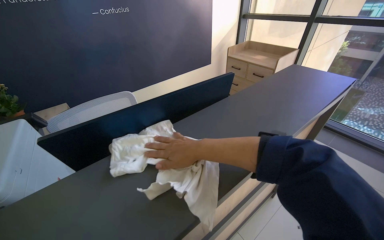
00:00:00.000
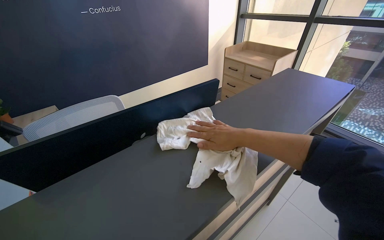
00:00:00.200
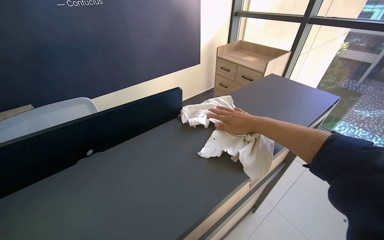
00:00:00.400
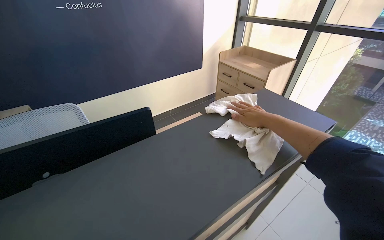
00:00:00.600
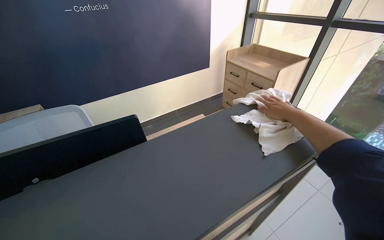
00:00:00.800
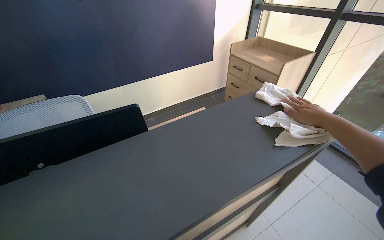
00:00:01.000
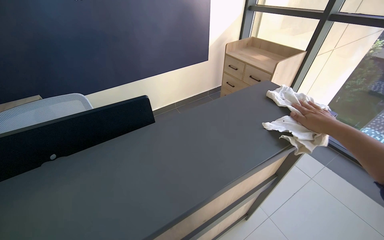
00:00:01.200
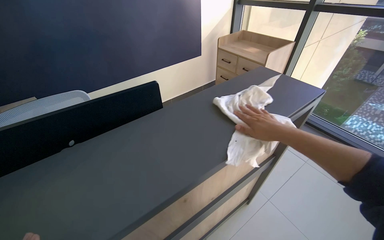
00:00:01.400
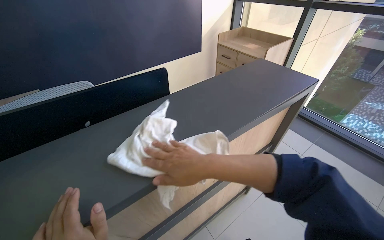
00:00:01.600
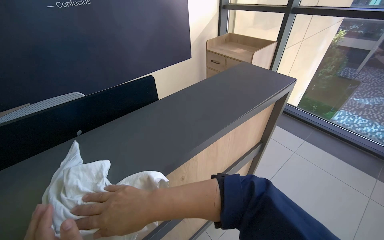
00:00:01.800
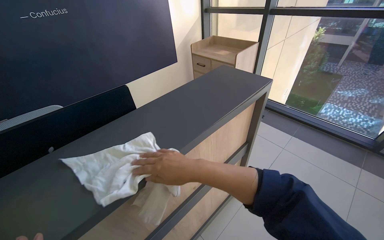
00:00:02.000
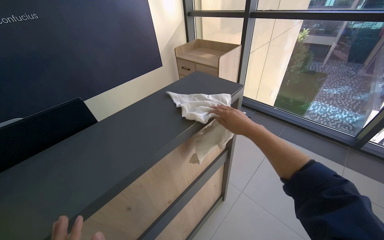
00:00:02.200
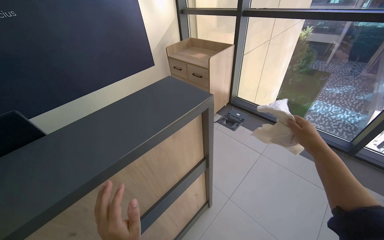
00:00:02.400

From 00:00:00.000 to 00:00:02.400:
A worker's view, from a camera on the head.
Job: wiping surfaces.
The whole recording: Wiping reception desk. The worker wipes the surface of the reception desk with a cloth.
From 00:00:00.000 to 00:00:01.200: The right hand shifts approximately 70 cm to the right.
From 00:00:01.200 to 00:00:02.400: The right hand goes to the left and returns, some 50 cm each way.

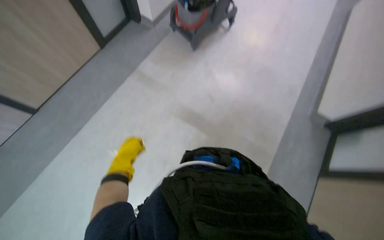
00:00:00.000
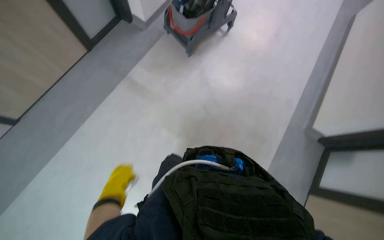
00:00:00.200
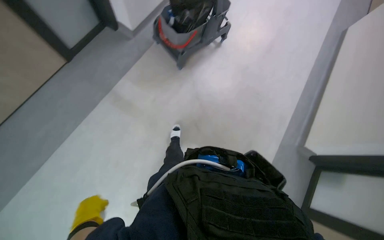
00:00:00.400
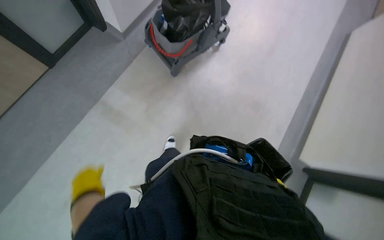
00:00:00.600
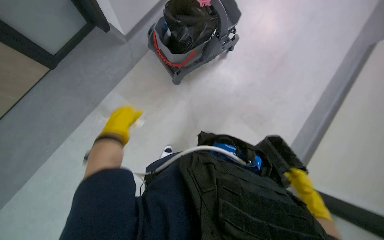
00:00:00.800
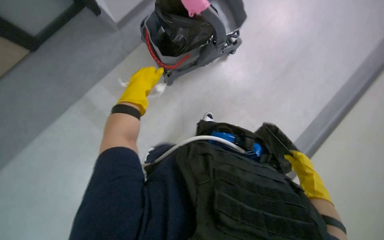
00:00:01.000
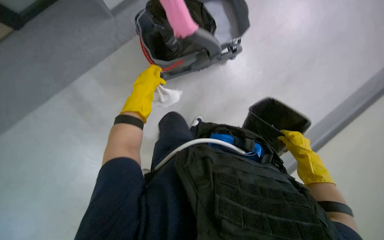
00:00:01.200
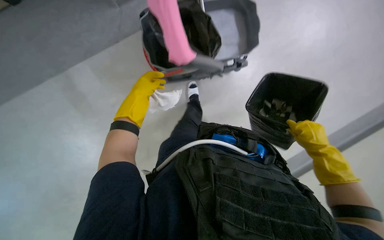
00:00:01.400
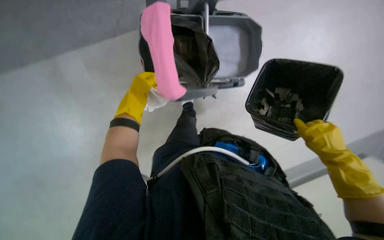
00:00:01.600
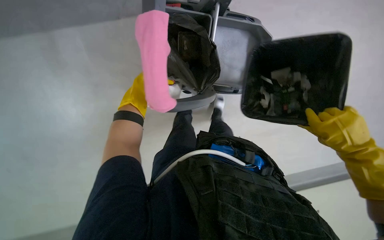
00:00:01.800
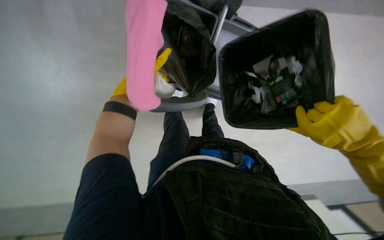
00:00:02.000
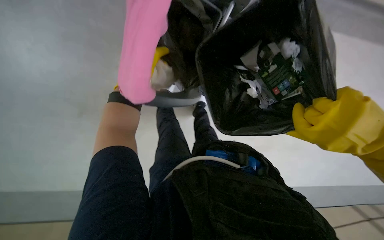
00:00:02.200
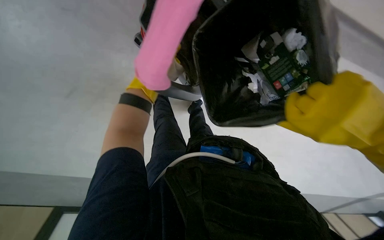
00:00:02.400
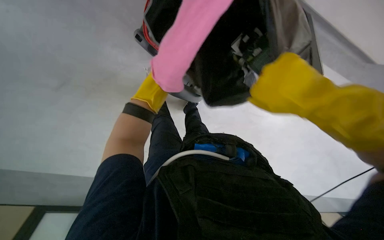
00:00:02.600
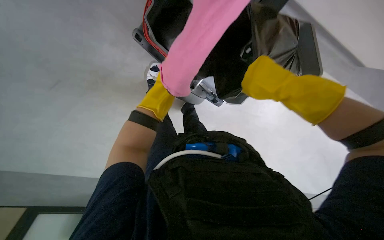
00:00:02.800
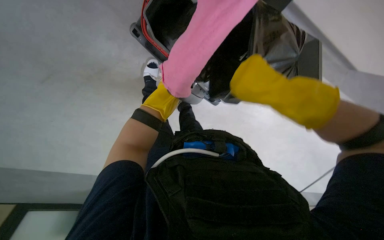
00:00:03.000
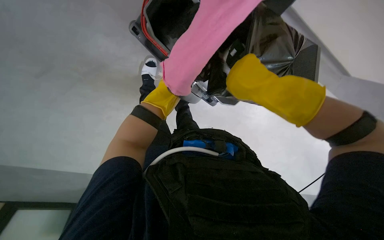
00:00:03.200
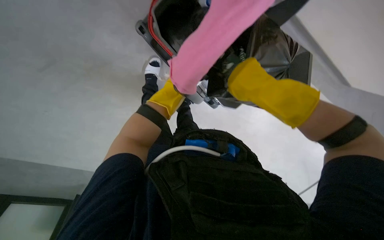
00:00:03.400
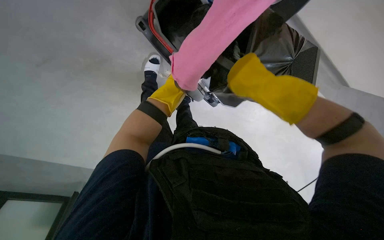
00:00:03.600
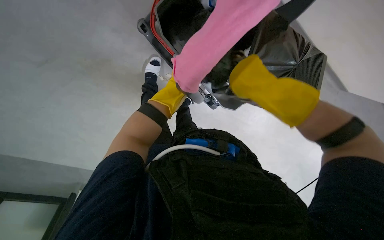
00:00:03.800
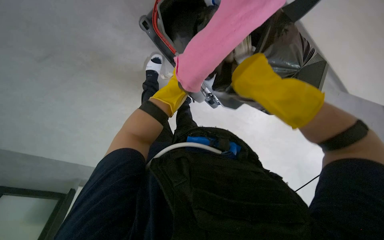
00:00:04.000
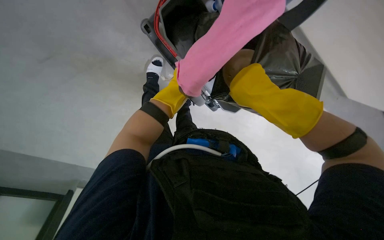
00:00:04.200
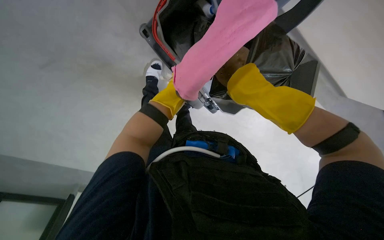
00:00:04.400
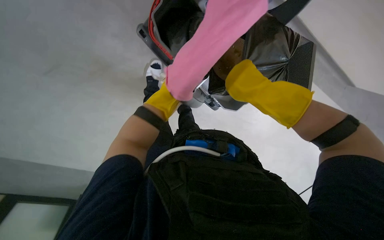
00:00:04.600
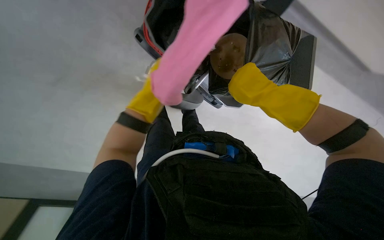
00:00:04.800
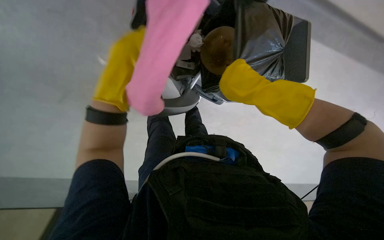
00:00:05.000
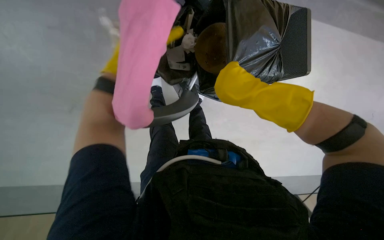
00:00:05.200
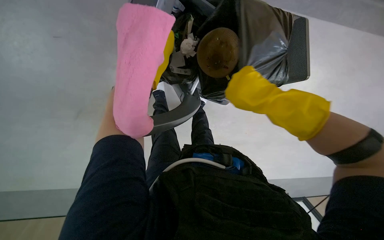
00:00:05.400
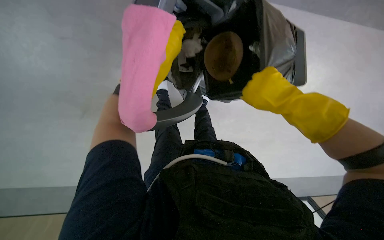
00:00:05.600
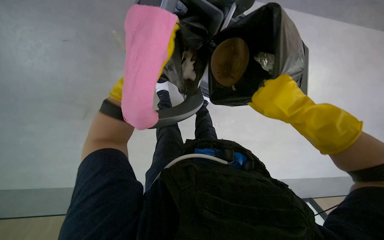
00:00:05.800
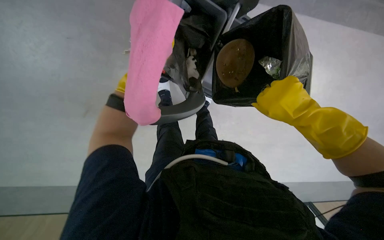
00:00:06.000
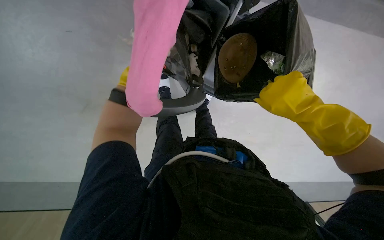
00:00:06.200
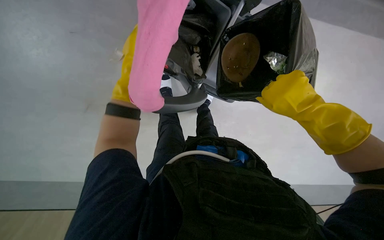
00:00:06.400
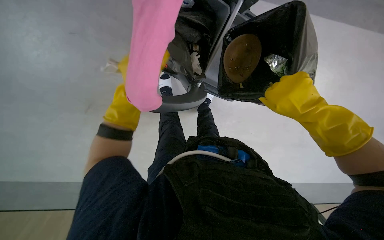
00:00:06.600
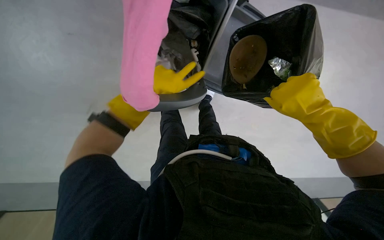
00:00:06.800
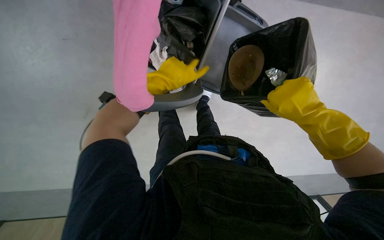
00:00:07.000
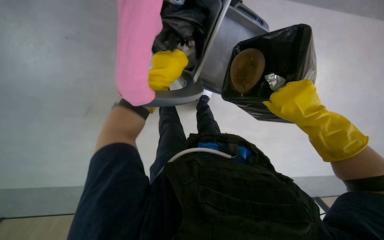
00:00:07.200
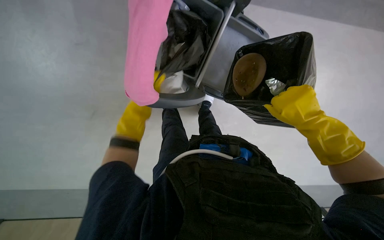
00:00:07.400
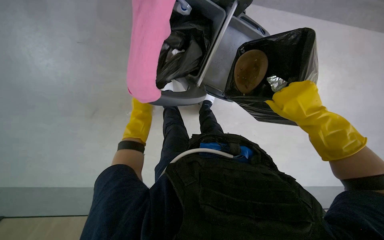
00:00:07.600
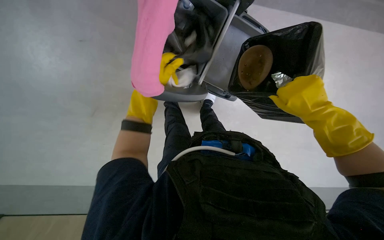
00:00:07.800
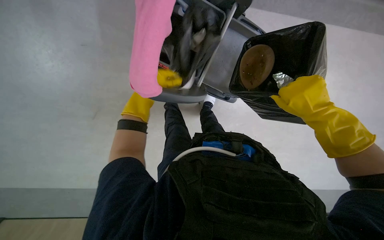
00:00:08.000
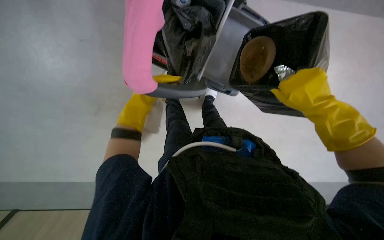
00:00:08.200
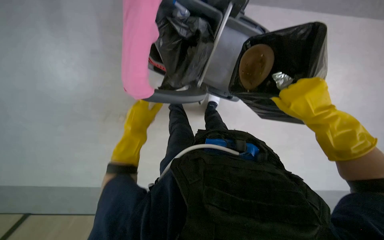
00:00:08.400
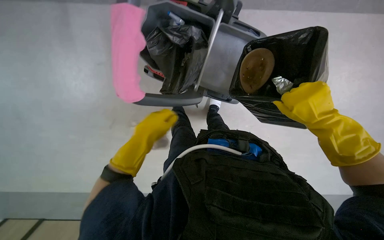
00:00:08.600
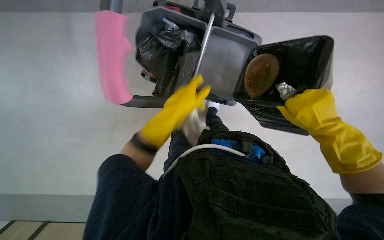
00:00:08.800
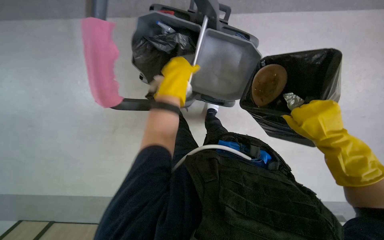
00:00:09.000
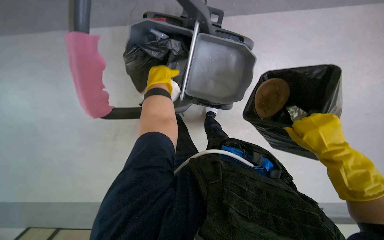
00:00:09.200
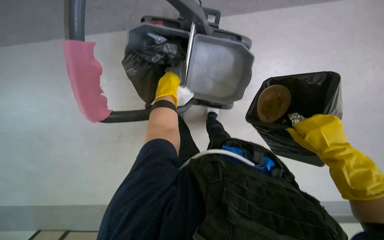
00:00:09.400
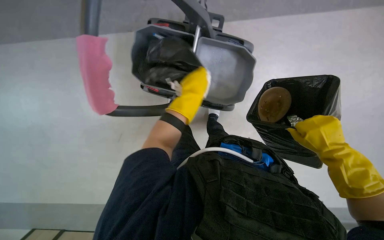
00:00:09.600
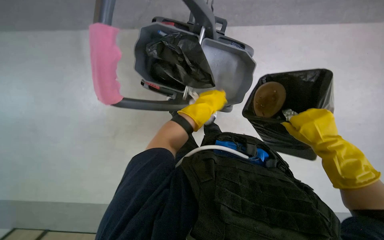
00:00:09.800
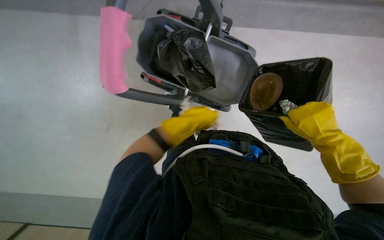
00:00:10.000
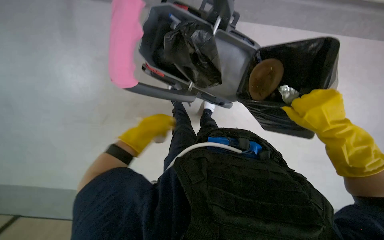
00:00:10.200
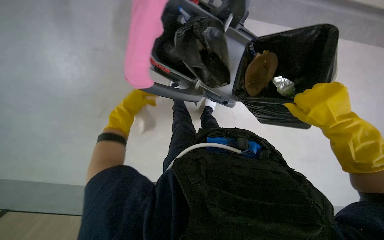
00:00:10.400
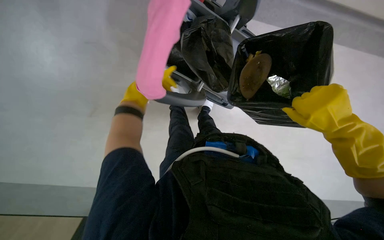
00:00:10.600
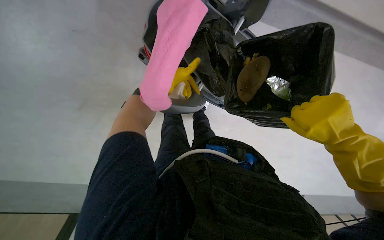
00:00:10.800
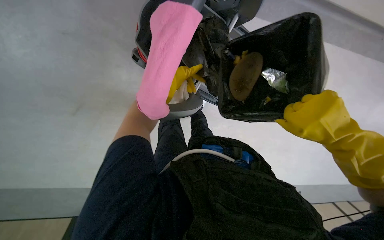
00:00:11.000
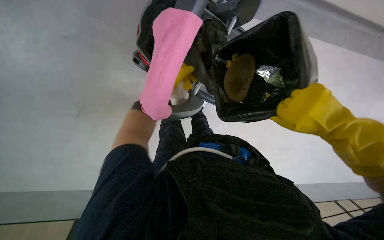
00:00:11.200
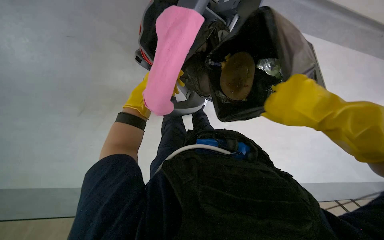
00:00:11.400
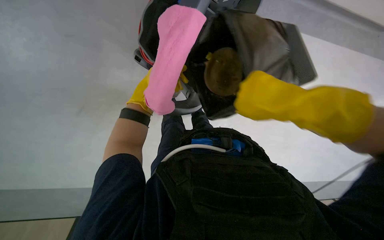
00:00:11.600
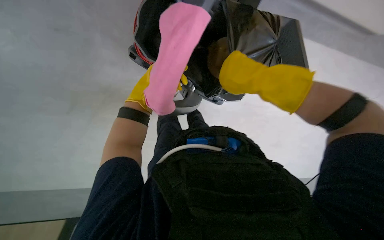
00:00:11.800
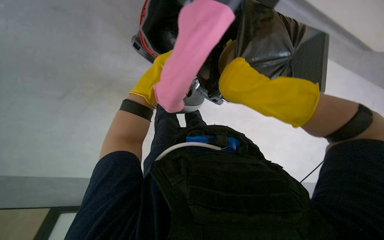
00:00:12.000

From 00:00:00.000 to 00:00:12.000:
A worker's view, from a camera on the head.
Job: managing trash.
The whole recording: Emptying trash into cart. The worker empties a small trash bin into a larger trash bag on the cleaning cart.
From 00:00:00.000 to 00:00:01.600: The wearer moves roughly 1 m. The wearer looks roughly 15 degrees further downward.
From 00:00:01.600 to 00:00:03.000: The left hand moves to the right, some 25 cm, and goes nearer to the camera and returns, about 15 cm each way.
From 00:00:06.000 to 00:00:07.600: The left hand swings nearer and farther, roughly 25 cm each way, with 2 reversals.
From 00:00:07.600 to 00:00:09.000: The left hand moves nearer to the camera, roughly 15 cm.
From 00:00:09.000 to 00:00:10.400: The camera pitches upward, by approximately 15 degrees. The left hand swings left and right, roughly 25 cm each way, with 2 reversals.
From 00:00:10.400 to 00:00:12.000: The left hand moves to the right and up the picture, some 20 cm; the right hand moves to the left, some 10 cm.

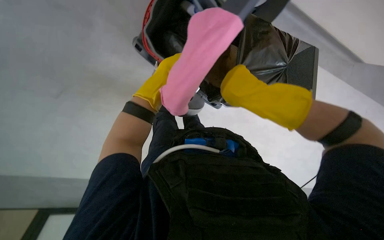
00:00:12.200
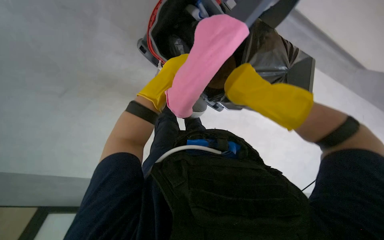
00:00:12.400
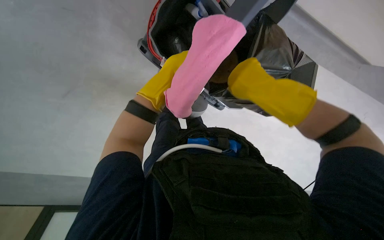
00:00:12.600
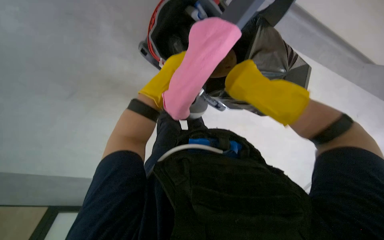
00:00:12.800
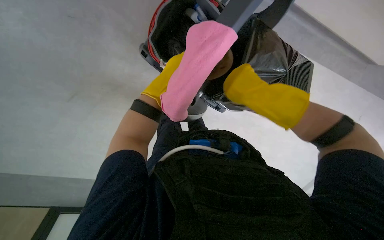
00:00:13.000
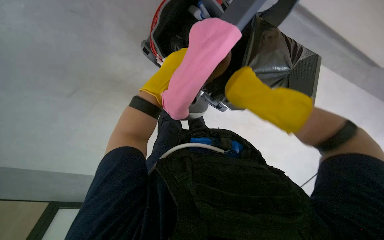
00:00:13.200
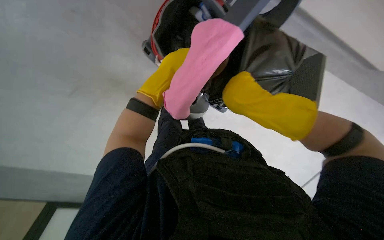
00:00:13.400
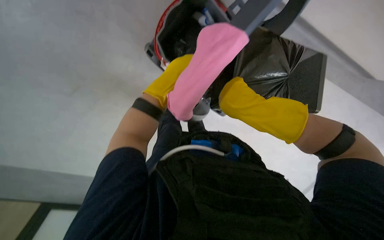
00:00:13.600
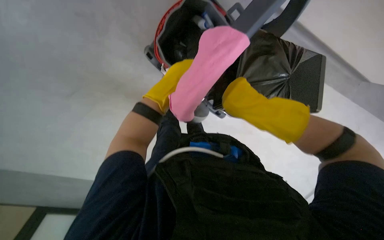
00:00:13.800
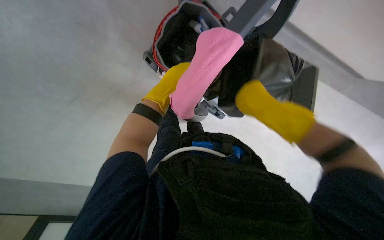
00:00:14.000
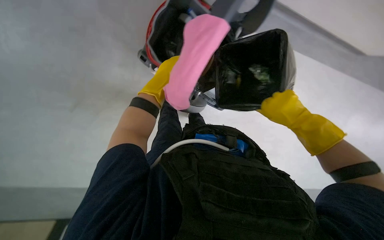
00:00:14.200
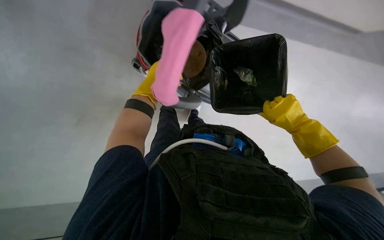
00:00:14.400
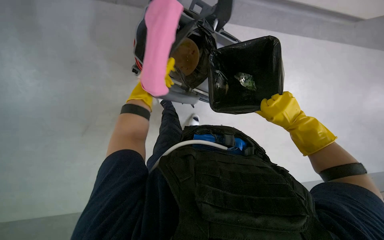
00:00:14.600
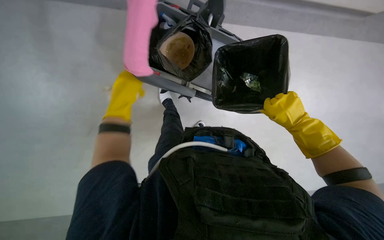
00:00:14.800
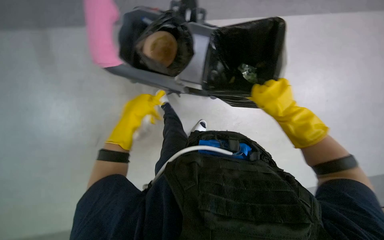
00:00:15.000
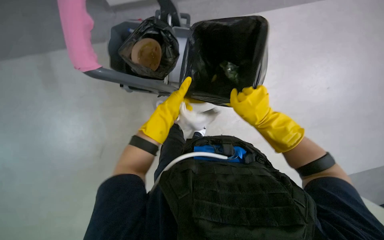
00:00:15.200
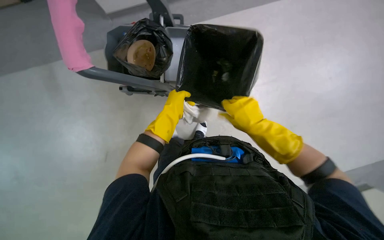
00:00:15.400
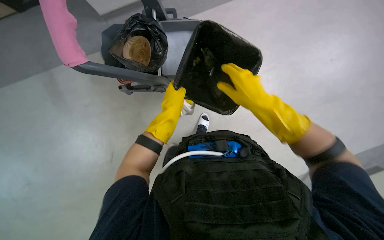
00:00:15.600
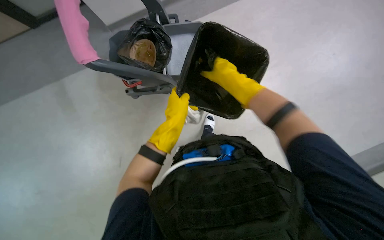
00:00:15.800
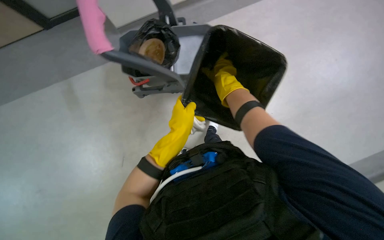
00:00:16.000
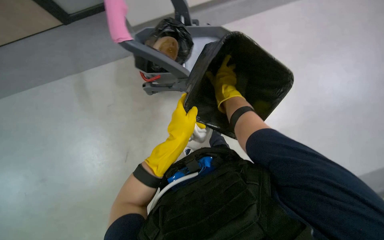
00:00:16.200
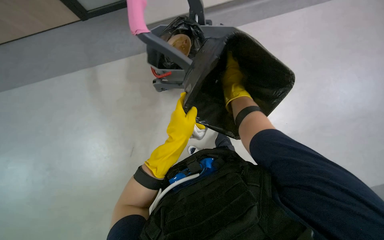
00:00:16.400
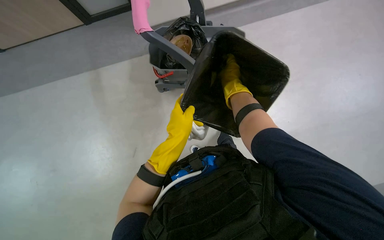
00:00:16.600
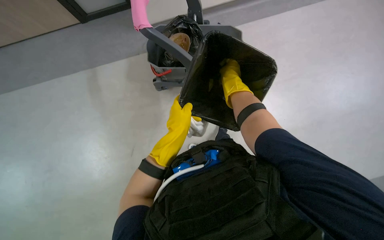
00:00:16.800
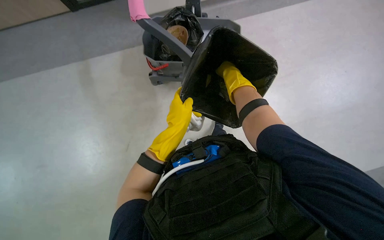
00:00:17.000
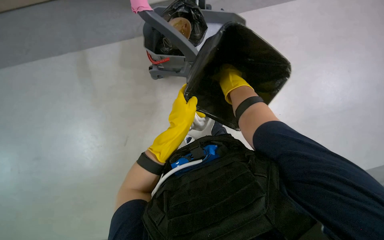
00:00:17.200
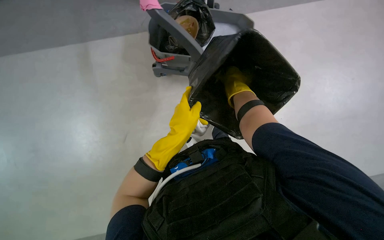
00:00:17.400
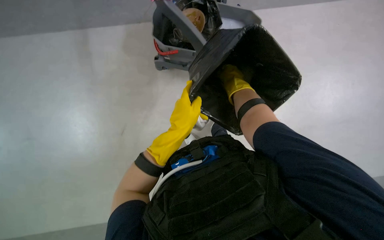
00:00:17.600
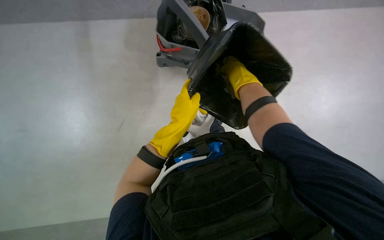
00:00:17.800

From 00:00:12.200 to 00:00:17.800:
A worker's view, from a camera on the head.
Job: managing trash.
The whole recording: Emptying trash into cart. The worker empties a small trash bin into a larger trash bag on the cleaning cart.
From 00:00:12.200 to 00:00:13.600: The left hand moves approximately 25 cm farther from the camera and comes back.
From 00:00:13.600 to 00:00:15.000: The left hand shifts roughly 30 cm down the picture, to the left and nearer to the camera. The right hand moves to the right, roughly 10 cm.
